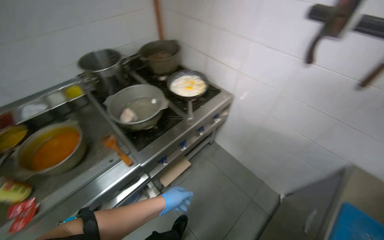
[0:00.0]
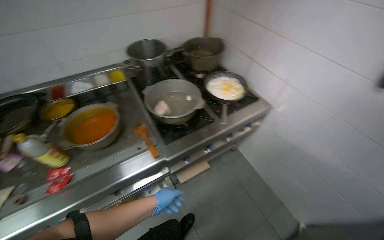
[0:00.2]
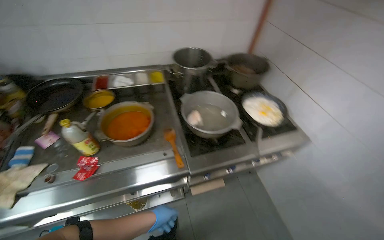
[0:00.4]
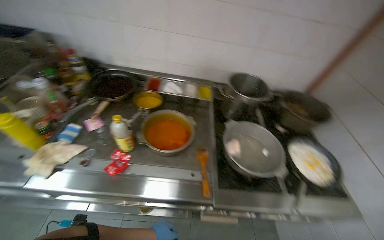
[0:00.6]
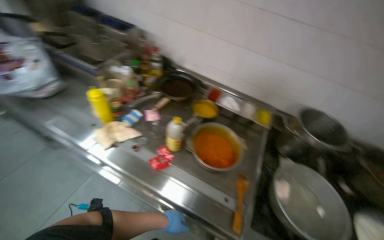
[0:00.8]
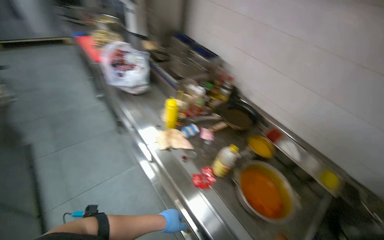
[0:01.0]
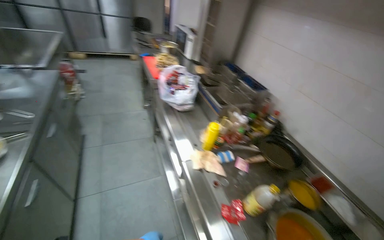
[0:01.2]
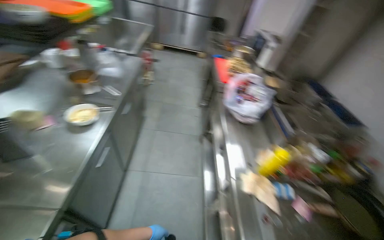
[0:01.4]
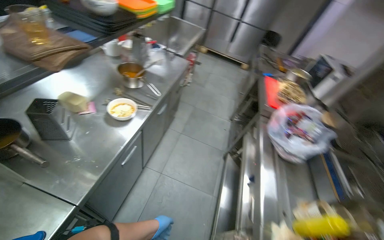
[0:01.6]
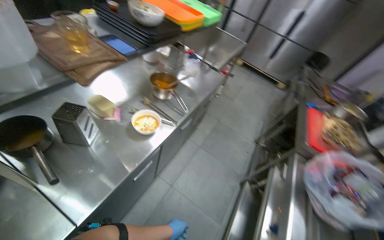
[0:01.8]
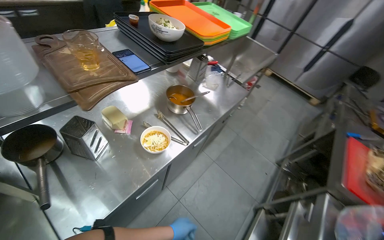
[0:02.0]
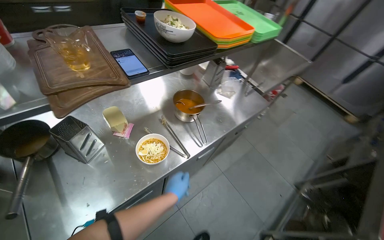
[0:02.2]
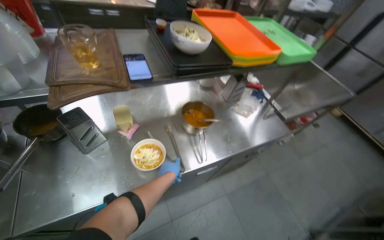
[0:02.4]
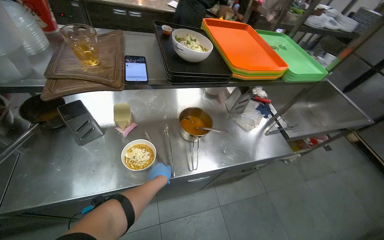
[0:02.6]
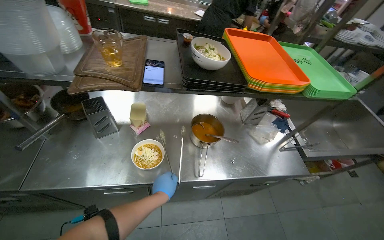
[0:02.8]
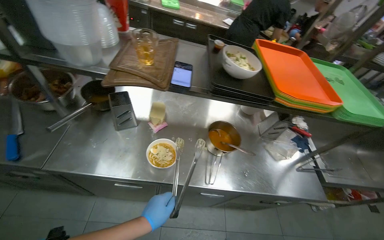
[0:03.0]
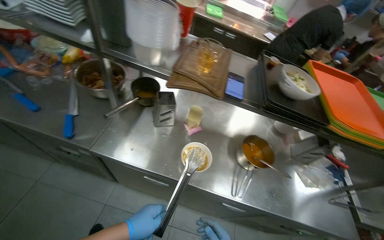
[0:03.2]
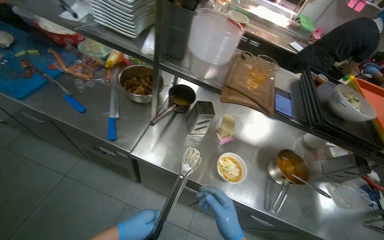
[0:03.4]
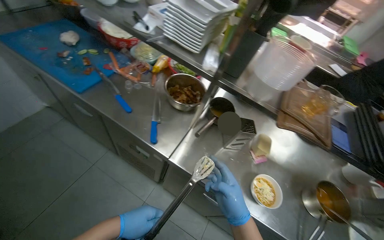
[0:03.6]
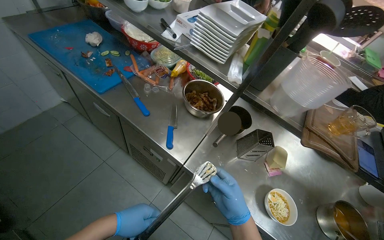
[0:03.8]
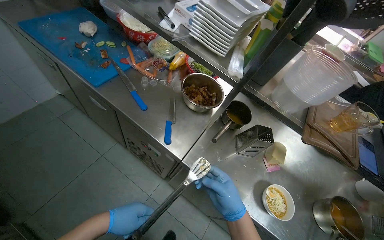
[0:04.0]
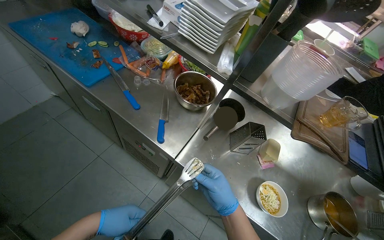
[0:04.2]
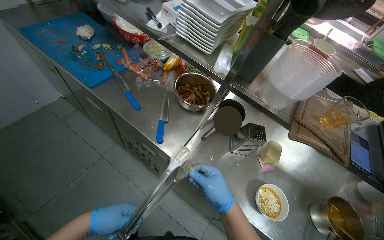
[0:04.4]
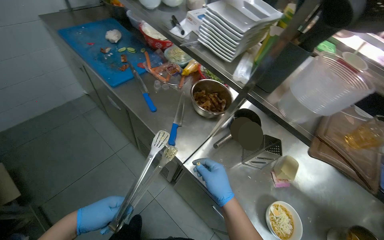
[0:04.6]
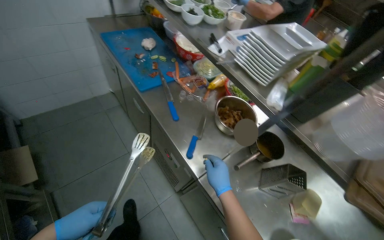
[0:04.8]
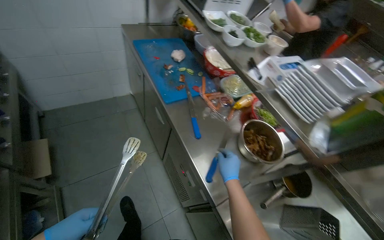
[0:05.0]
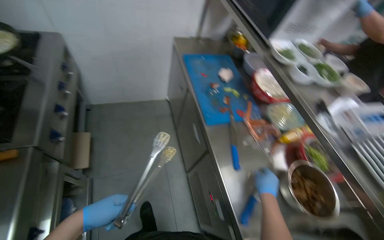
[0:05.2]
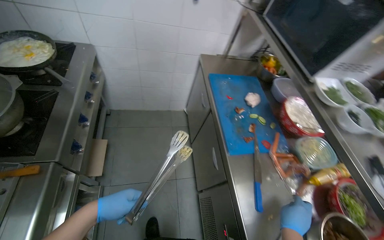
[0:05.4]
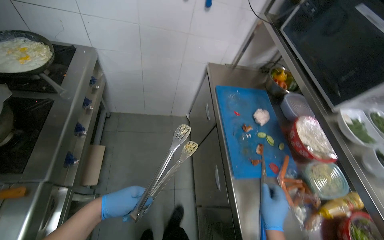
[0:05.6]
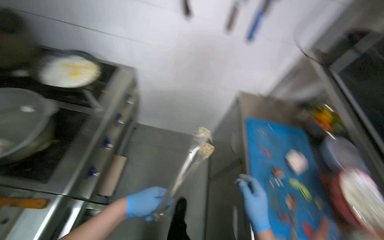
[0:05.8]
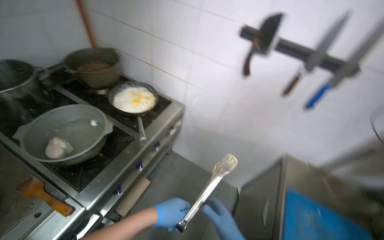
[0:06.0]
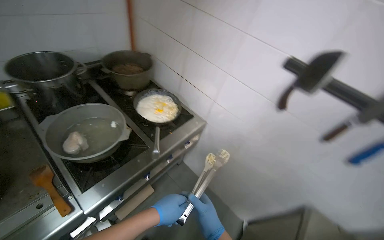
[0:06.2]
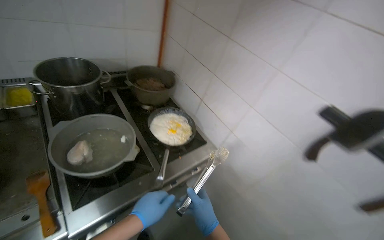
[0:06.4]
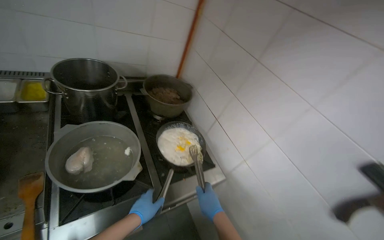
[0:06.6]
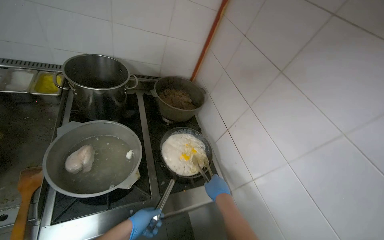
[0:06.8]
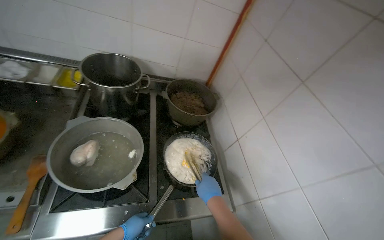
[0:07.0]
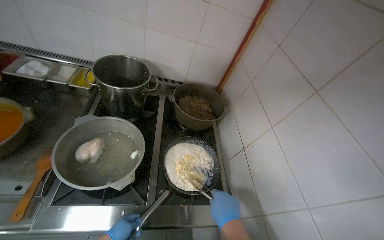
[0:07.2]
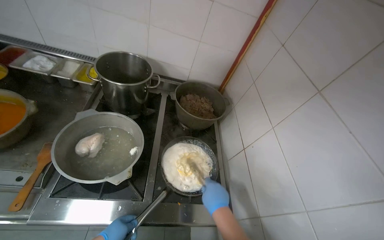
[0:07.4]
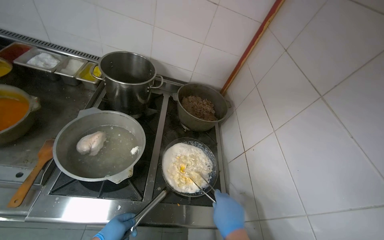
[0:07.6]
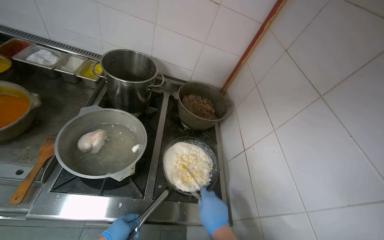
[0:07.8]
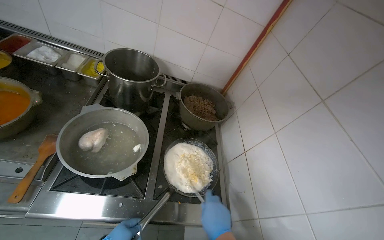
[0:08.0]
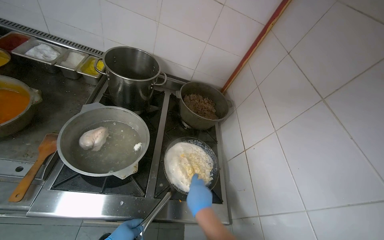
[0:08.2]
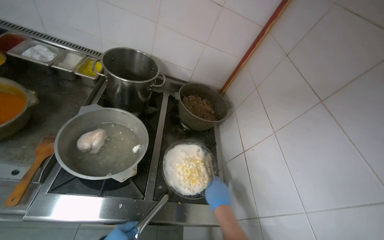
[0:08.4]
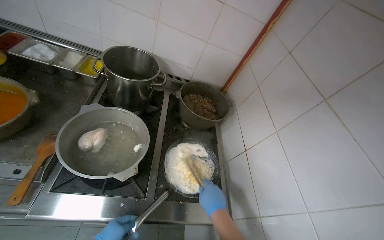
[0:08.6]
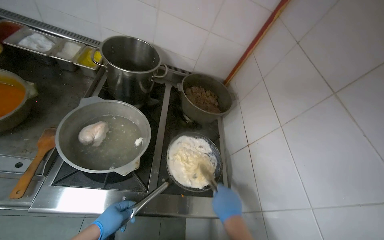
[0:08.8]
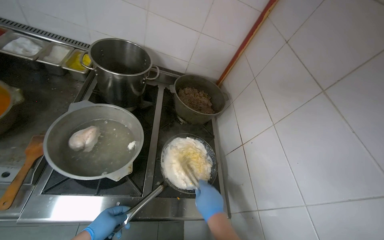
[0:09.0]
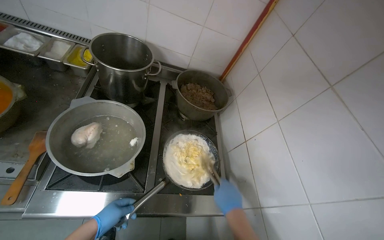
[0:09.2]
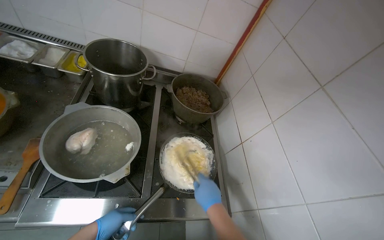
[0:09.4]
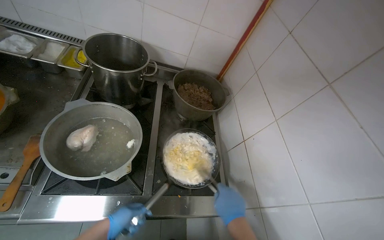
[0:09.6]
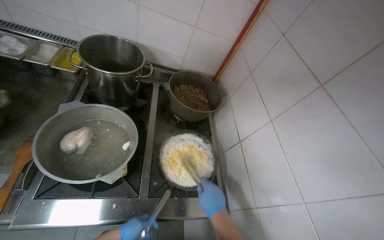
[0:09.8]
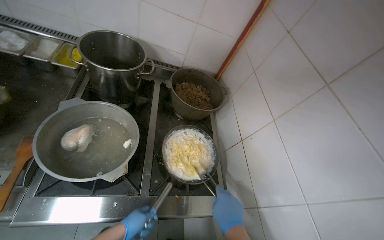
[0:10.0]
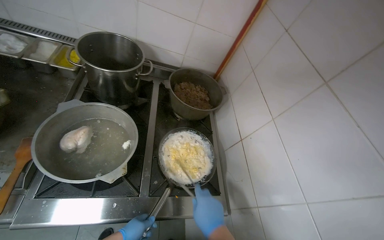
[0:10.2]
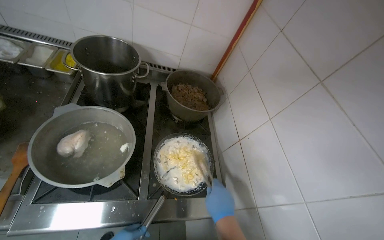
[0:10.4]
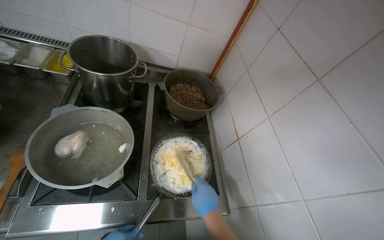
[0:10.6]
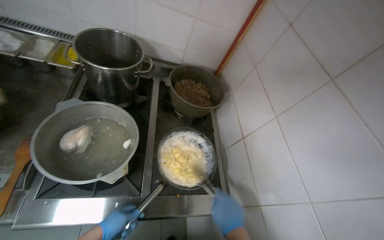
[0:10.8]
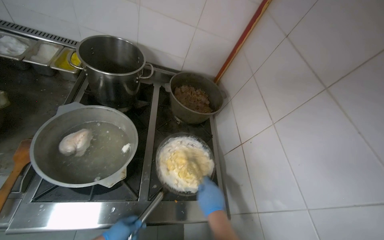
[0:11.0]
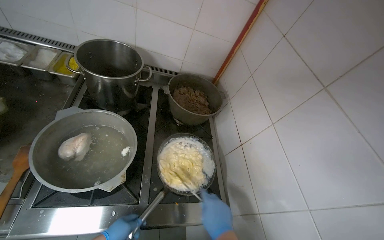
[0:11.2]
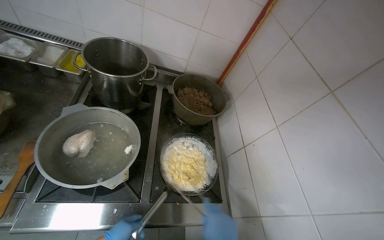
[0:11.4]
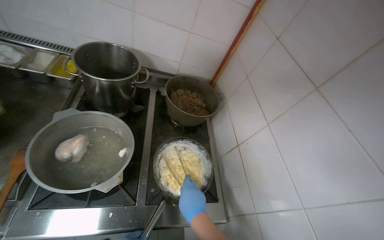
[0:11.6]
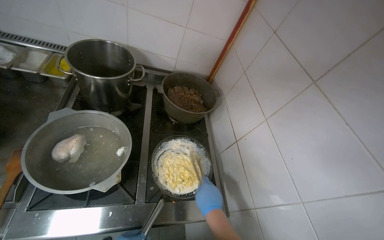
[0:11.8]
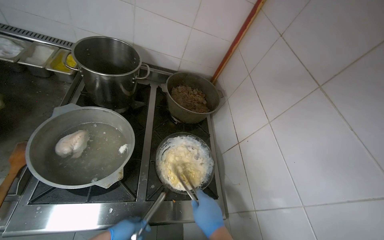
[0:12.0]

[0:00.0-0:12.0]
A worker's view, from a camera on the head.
Job: cooking food.
The whole recording: Cooking and seasoning pan ingredients. The worker adds sauce and various seasonings to a pan, then stirs the ingredients on the stove.
0:00.0 to 0:01.6: The camera is carried about 60 cm. The head turns to the left by roughly 150 degrees. The view tips upward by approximately 25 degrees.
0:01.6 to 0:03.0: The head travels approximately 50 cm. The head turns to the left by approximately 75 degrees.
0:03.0 to 0:04.4: The camera is carried approximately 40 cm. The head rotates some 30 degrees to the left.
0:04.4 to 0:06.0: The camera is carried some 80 cm. The head rotates roughly 80 degrees to the left. The view tips upward by some 25 degrees.
0:06.0 to 0:07.6: The camera travels roughly 40 cm. The head turns to the left by roughly 60 degrees. The view tilts approximately 15 degrees upward.

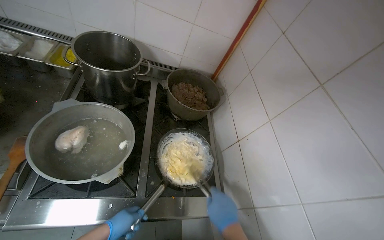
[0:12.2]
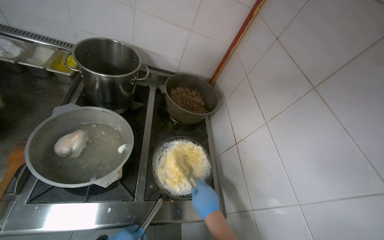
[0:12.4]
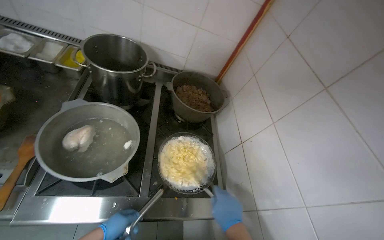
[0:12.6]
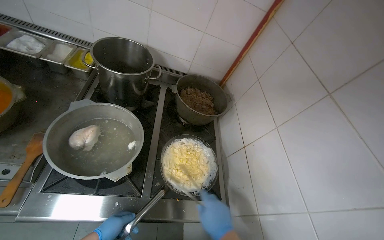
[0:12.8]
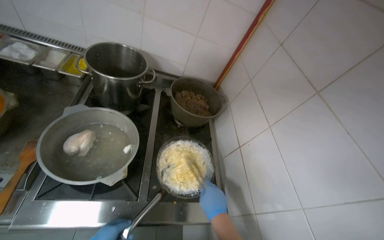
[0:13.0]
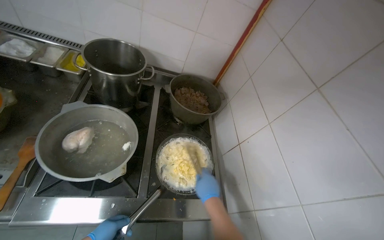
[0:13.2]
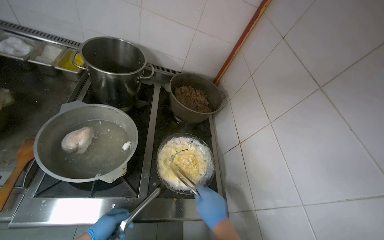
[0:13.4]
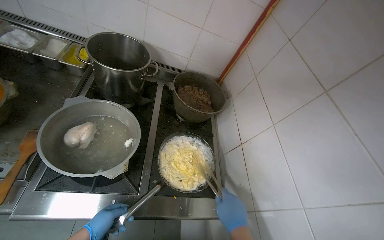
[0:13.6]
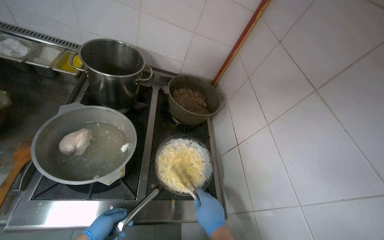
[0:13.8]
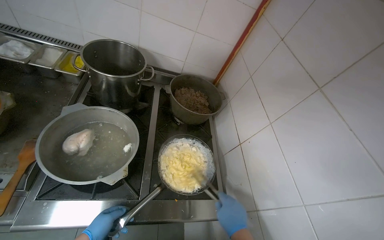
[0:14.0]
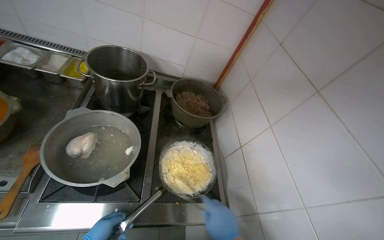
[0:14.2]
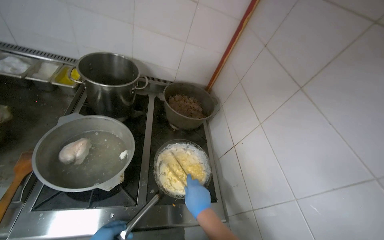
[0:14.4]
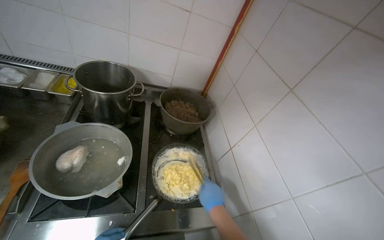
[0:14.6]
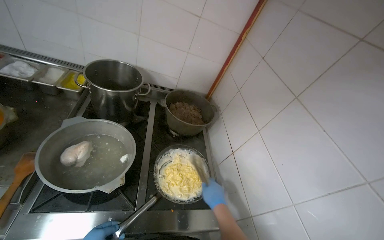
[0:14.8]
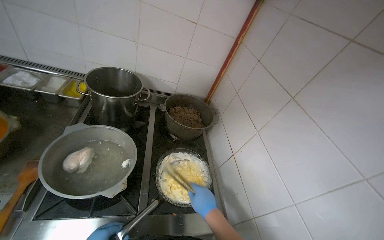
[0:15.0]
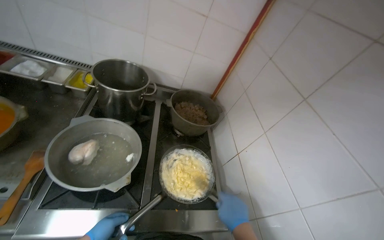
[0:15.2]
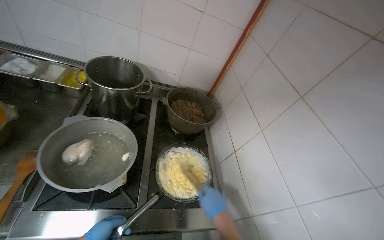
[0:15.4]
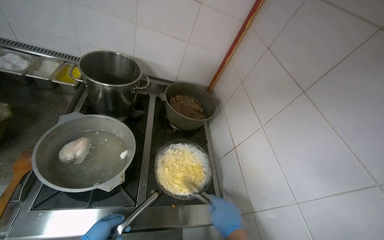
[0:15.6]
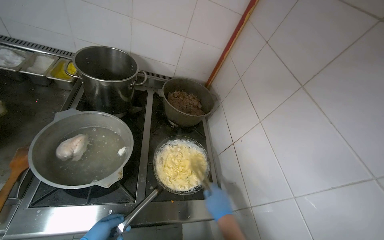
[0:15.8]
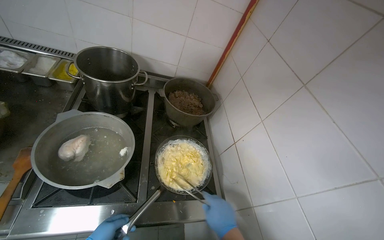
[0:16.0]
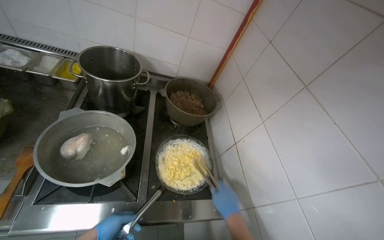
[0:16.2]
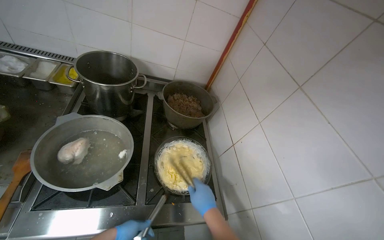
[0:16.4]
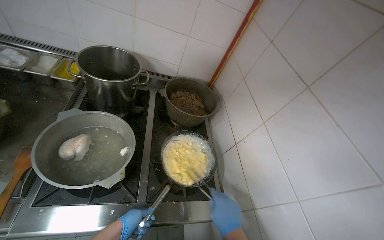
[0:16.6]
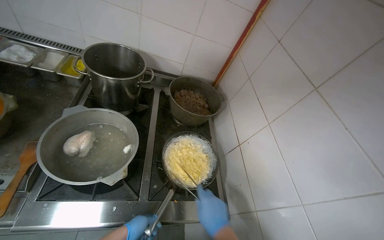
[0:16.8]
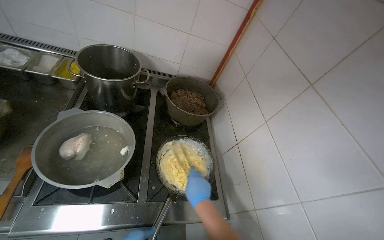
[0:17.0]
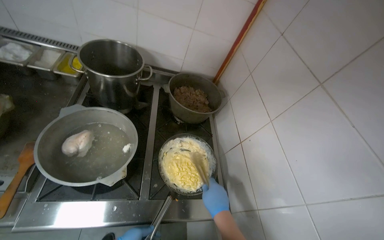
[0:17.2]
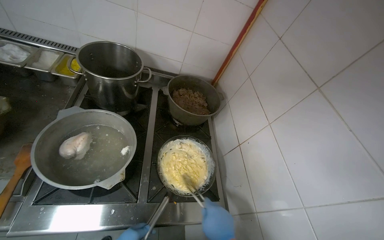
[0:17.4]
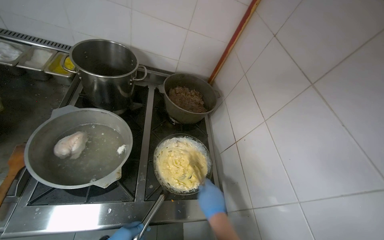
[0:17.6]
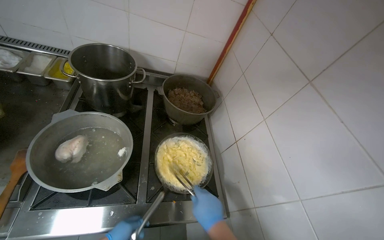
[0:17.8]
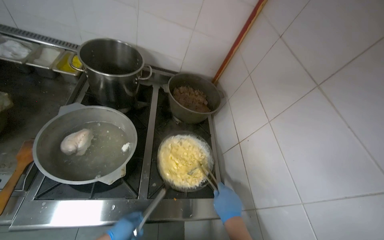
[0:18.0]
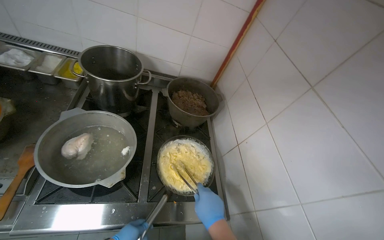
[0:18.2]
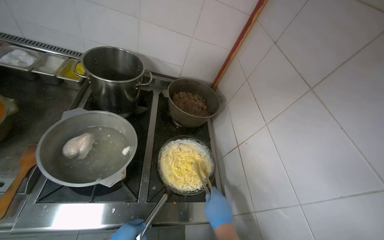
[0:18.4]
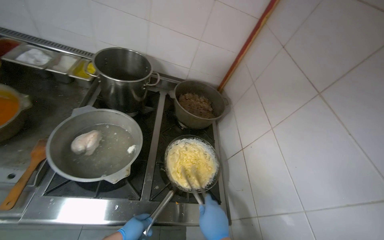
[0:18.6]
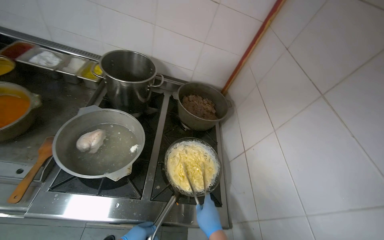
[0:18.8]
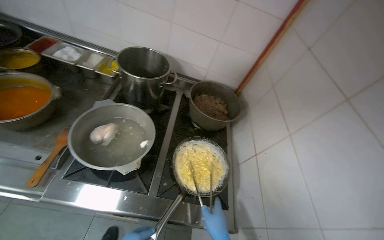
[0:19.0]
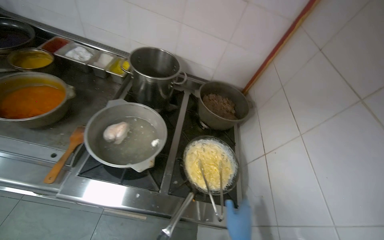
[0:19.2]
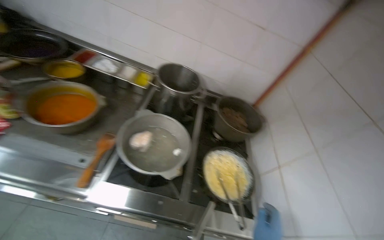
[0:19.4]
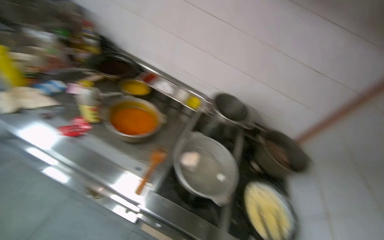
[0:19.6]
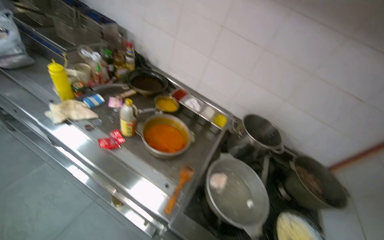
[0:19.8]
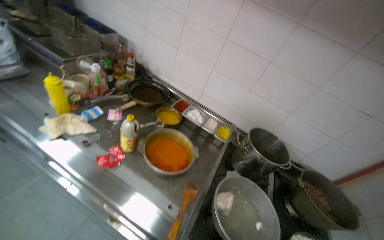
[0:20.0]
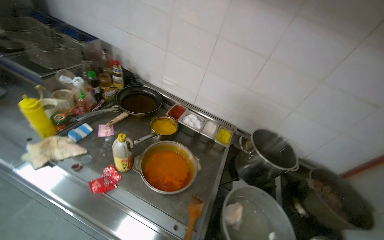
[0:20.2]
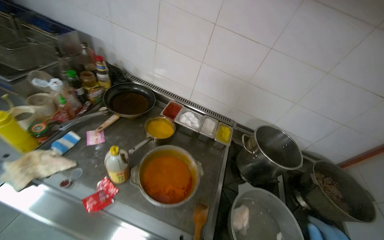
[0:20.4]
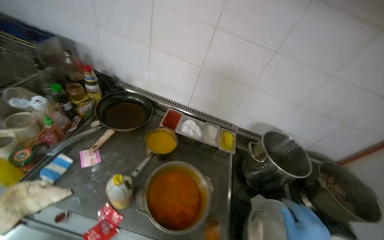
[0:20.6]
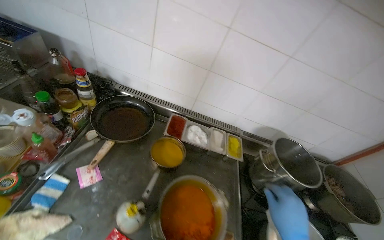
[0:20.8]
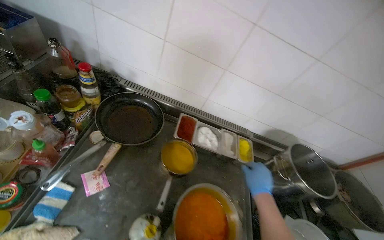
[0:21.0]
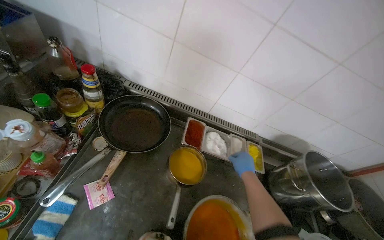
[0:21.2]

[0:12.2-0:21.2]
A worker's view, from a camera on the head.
Job: cooking food.
The whole recording: Cooking and seasoning pan ingredients. The worker adds sauce and various seasonings to a pan, then stirs the ingredients on the stove.
0:18.2 to 0:19.8: The wearer moves to the left, roughly 50 cm. The wearer looks about 30 degrees further to the left. The view tips upward by approximately 15 degrees.
0:19.8 to 0:21.2: The camera travels some 70 cm. The wearer looks some 20 degrees further to the right. The camera pitches downward, by some 15 degrees.
